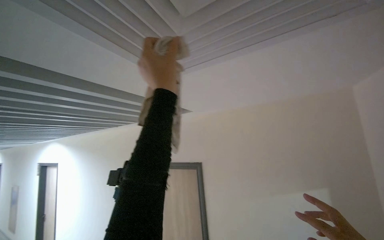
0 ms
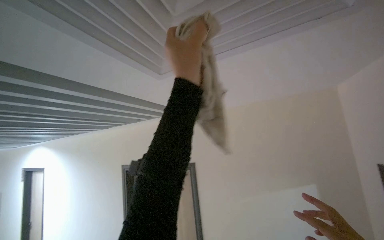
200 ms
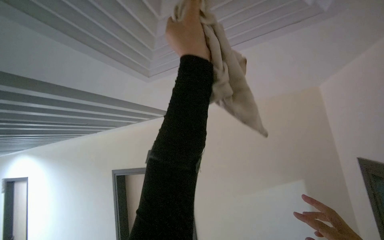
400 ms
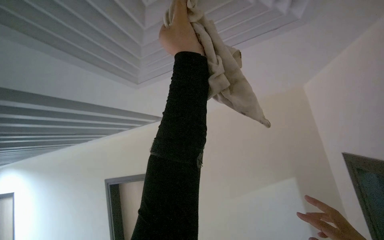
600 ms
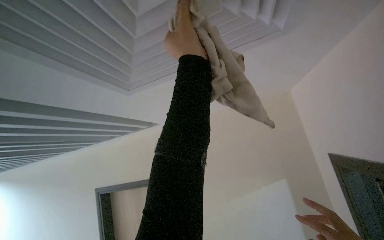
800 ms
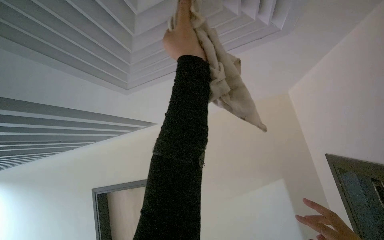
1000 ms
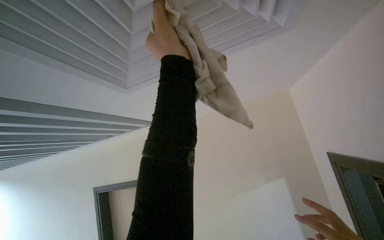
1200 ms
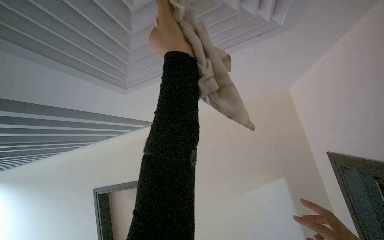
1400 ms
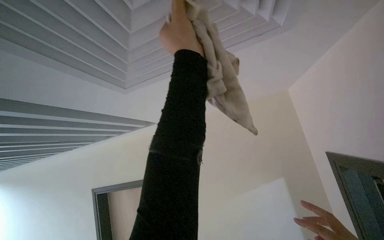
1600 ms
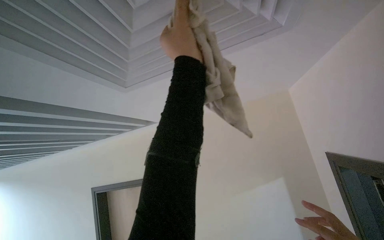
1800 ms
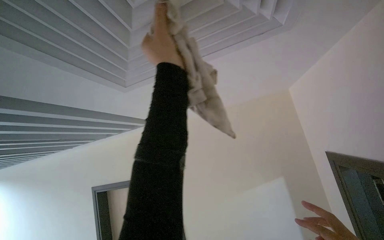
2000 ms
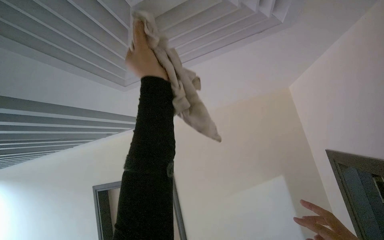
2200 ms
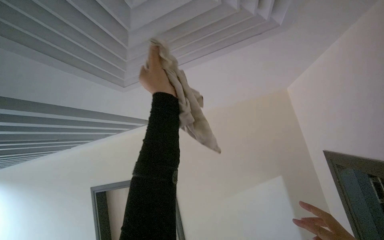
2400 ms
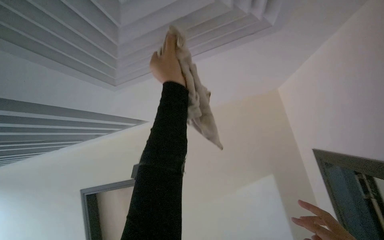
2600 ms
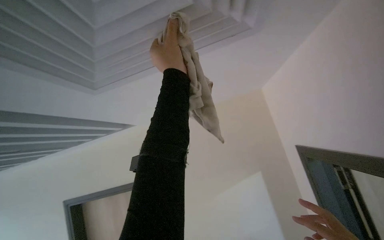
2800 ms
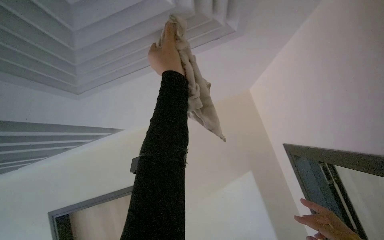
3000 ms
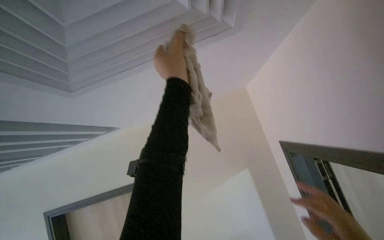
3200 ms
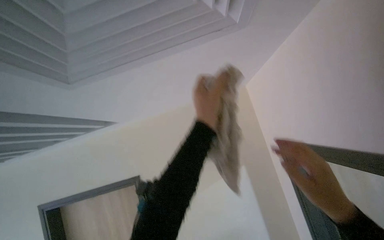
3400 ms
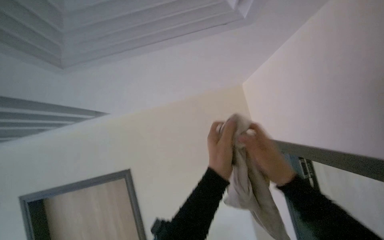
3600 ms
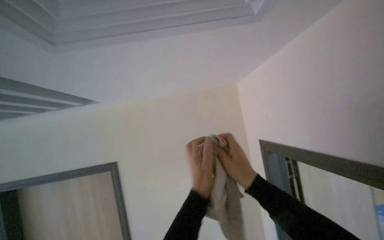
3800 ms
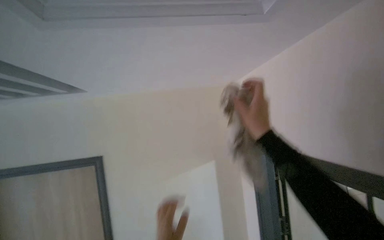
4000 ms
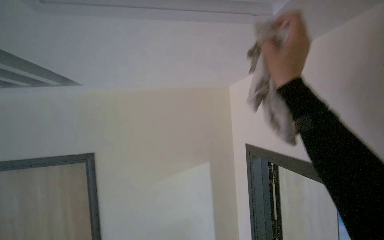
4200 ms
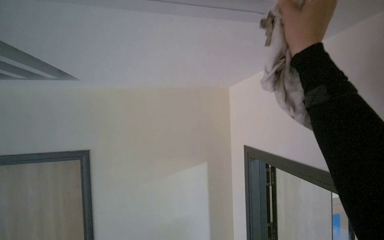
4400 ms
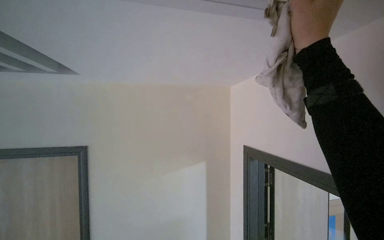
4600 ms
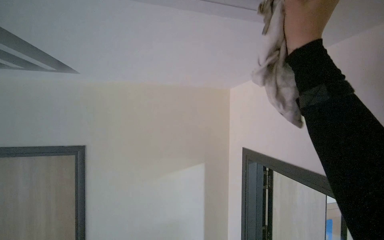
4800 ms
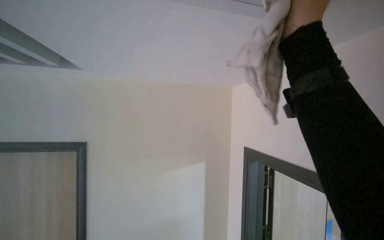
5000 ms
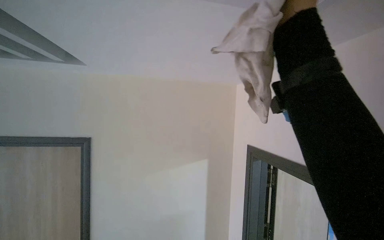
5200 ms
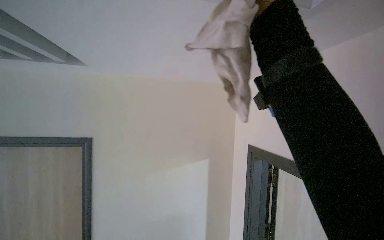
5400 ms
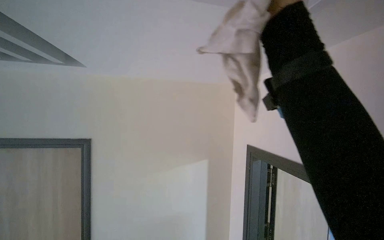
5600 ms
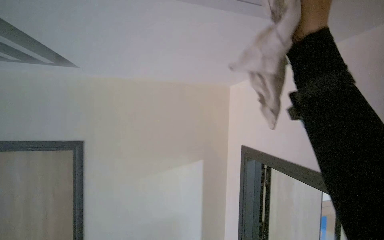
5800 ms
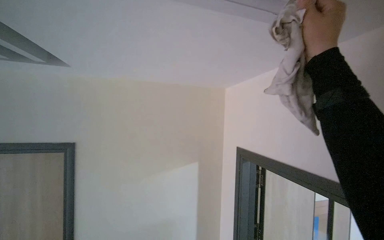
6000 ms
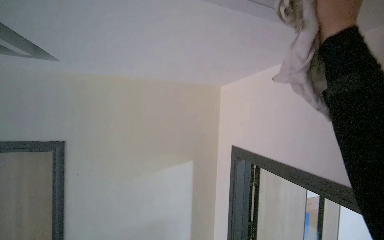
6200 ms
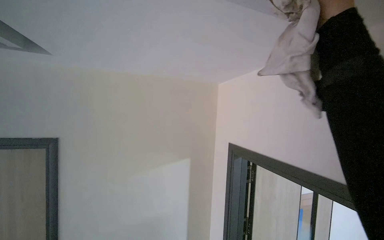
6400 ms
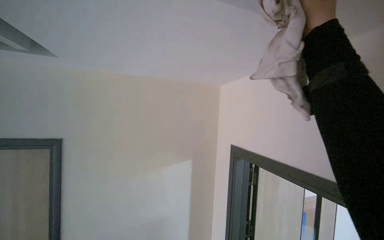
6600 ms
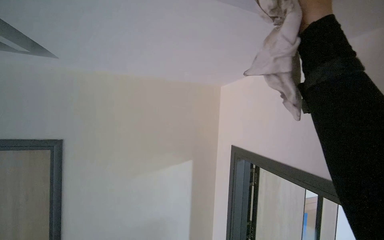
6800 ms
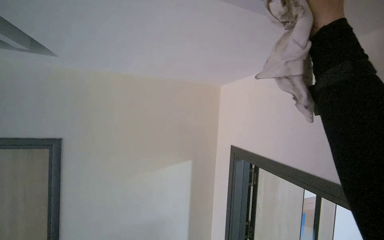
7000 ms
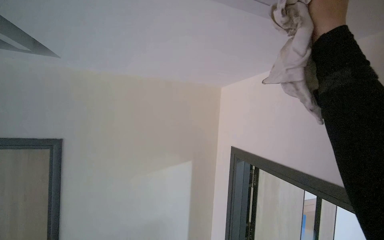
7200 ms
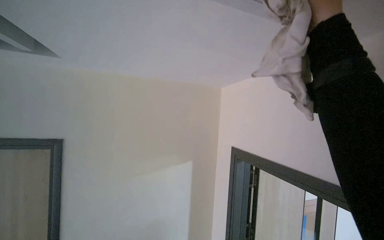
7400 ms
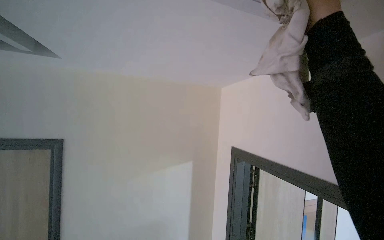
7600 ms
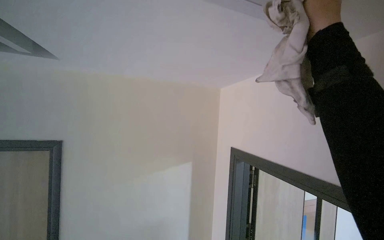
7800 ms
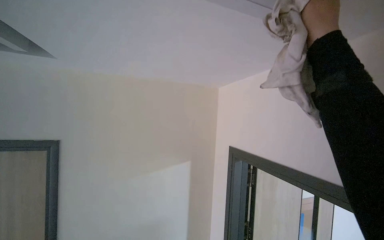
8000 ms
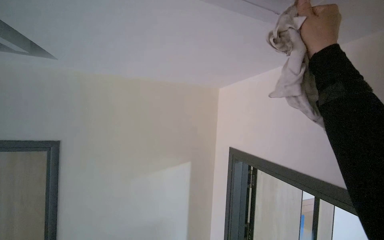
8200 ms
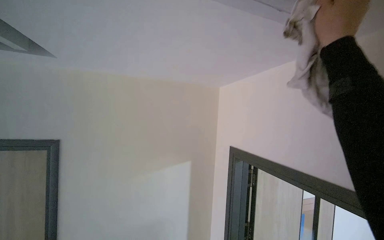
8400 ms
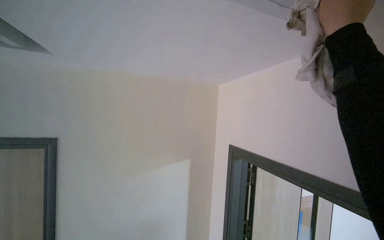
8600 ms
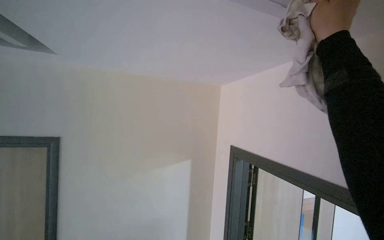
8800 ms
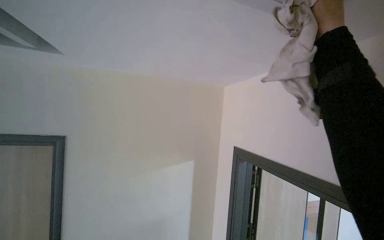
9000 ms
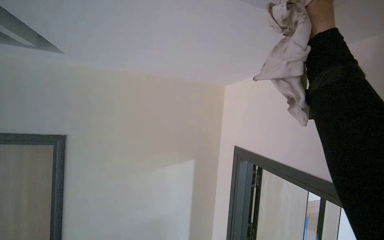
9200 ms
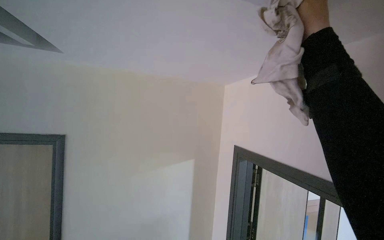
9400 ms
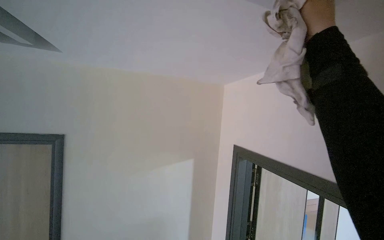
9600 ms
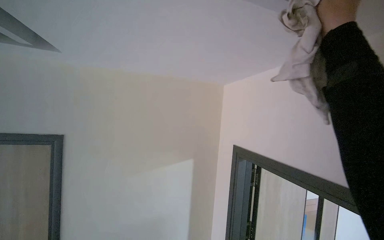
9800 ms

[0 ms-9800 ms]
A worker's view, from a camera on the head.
Job: wiping surfaces.
The whole recording: Wiping ceiling vents. The worker wipes multiple ceiling vents with a cloth.
2800 ms to 4200 ms: The camera sweeps to the right, by roughly 20 degrees.
4200 ms to 5600 ms: The right hand travels to the right and up the picture by about 15 cm.
7000 ms to 8400 ms: The right hand moves down the picture, roughly 10 cm.

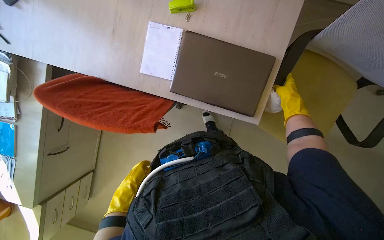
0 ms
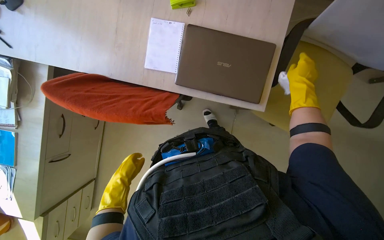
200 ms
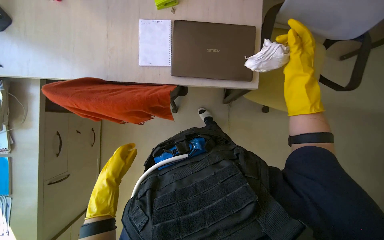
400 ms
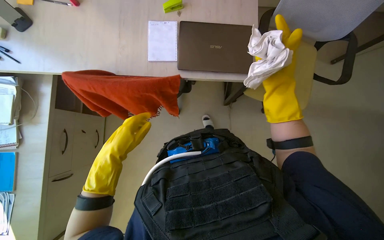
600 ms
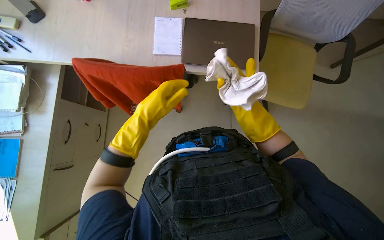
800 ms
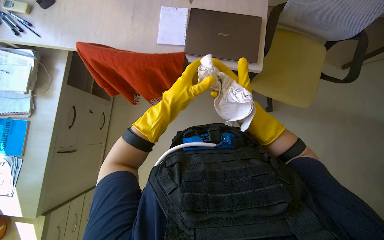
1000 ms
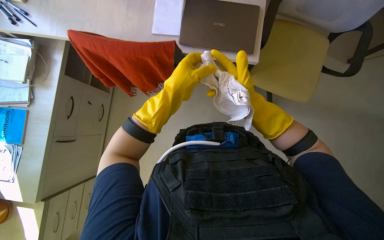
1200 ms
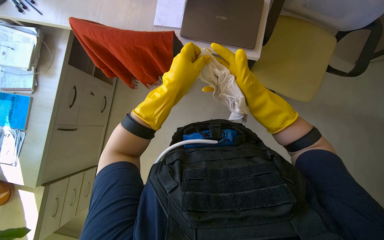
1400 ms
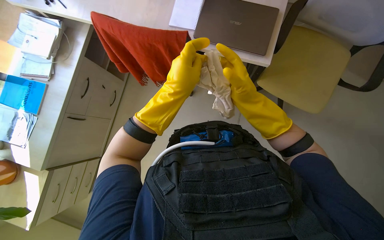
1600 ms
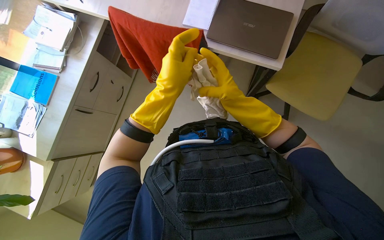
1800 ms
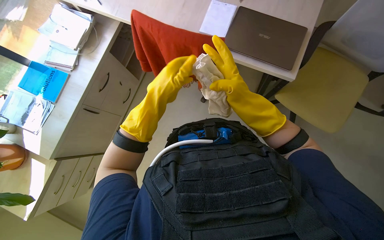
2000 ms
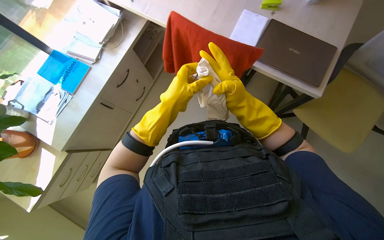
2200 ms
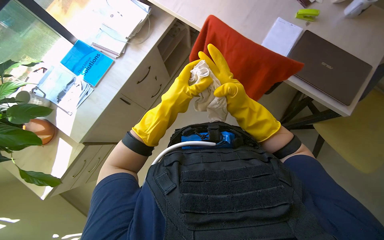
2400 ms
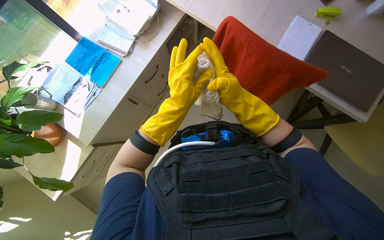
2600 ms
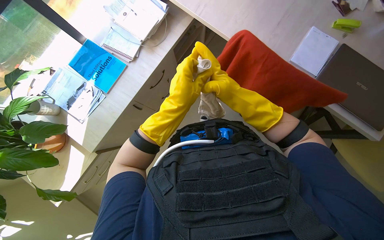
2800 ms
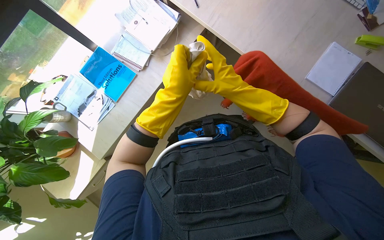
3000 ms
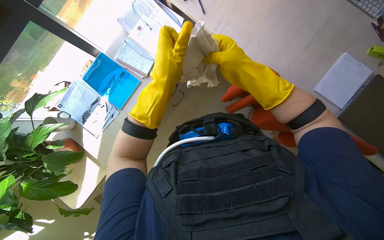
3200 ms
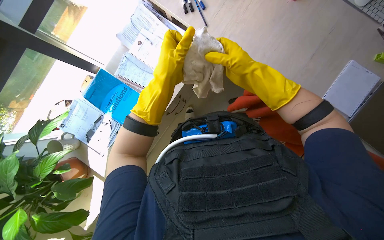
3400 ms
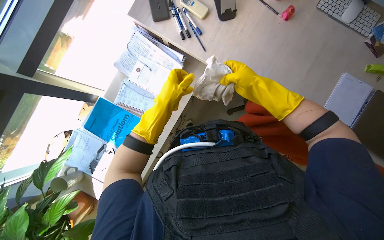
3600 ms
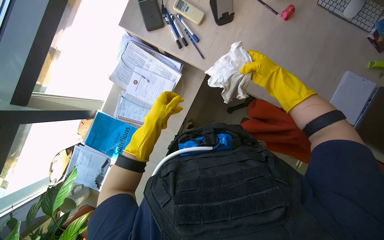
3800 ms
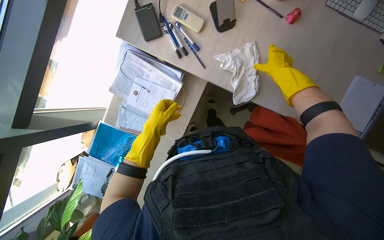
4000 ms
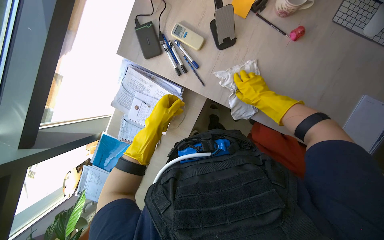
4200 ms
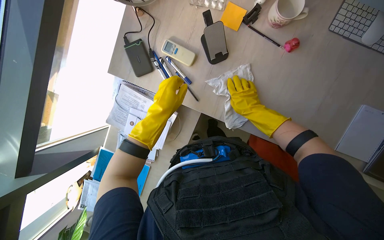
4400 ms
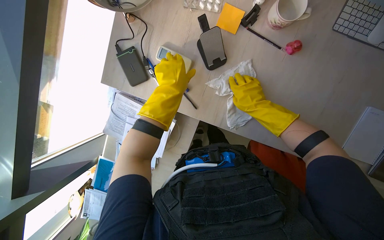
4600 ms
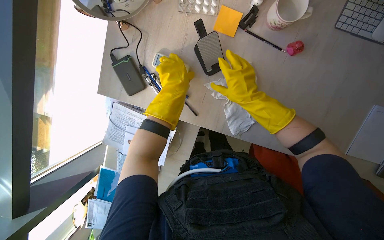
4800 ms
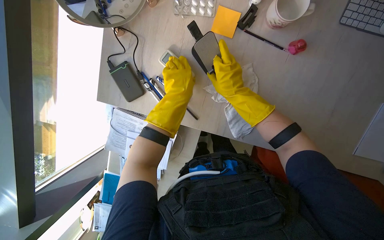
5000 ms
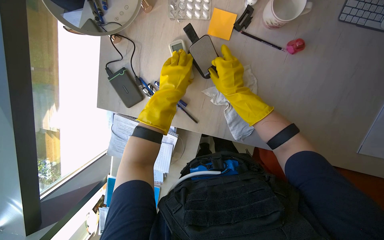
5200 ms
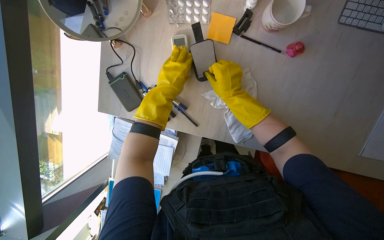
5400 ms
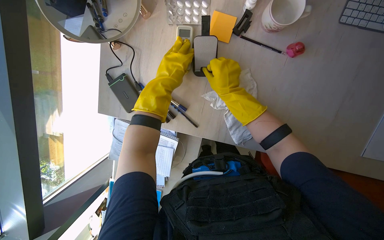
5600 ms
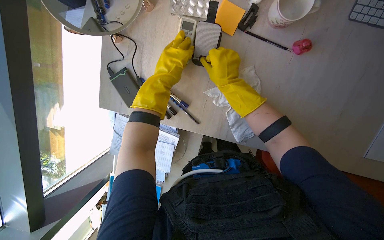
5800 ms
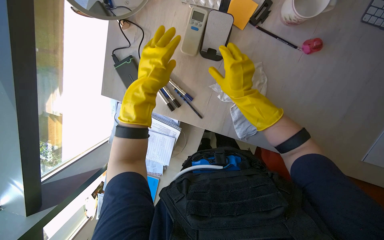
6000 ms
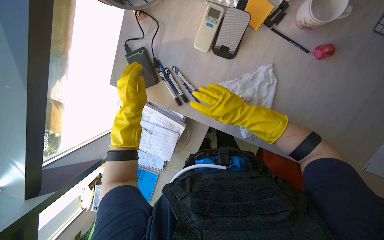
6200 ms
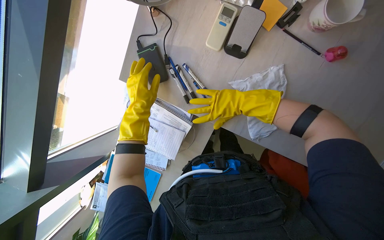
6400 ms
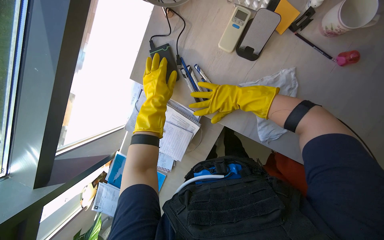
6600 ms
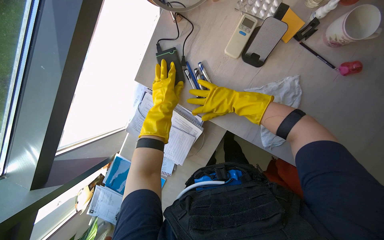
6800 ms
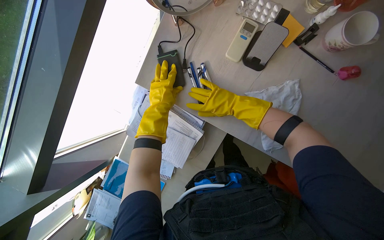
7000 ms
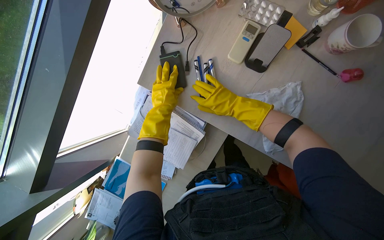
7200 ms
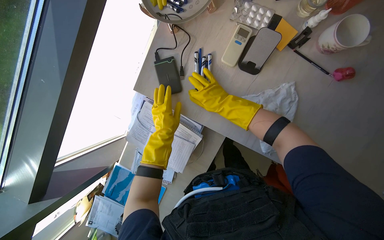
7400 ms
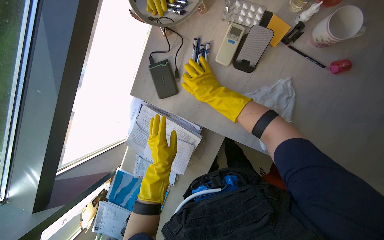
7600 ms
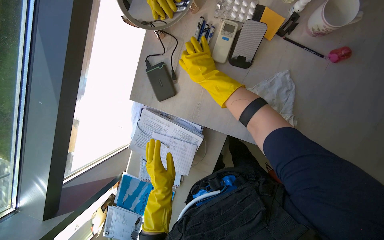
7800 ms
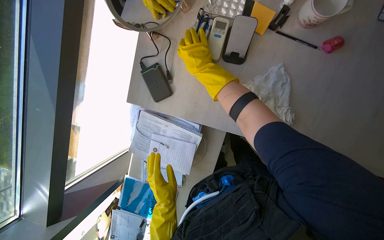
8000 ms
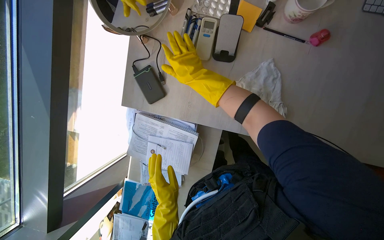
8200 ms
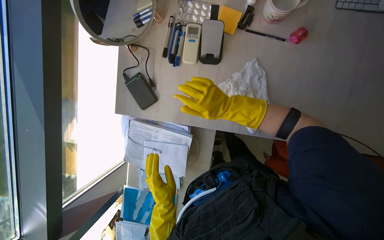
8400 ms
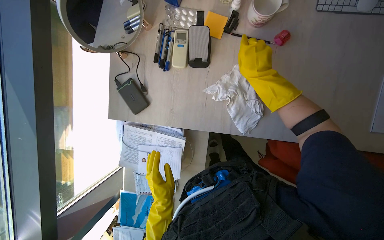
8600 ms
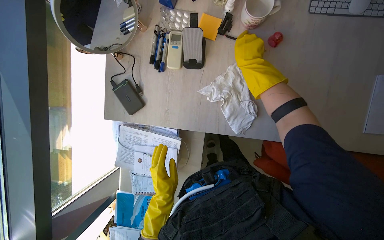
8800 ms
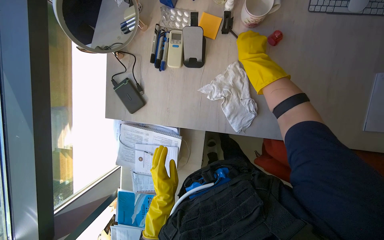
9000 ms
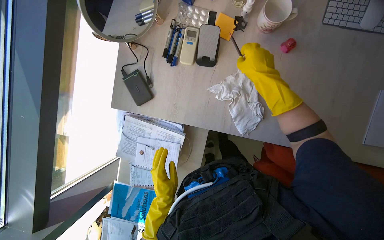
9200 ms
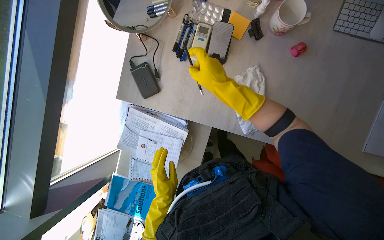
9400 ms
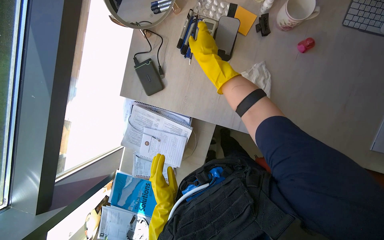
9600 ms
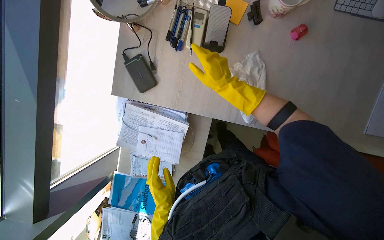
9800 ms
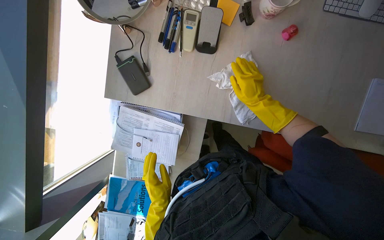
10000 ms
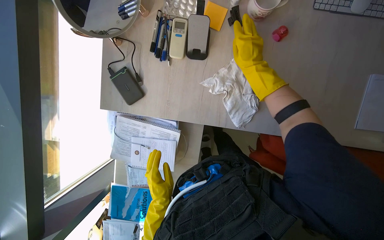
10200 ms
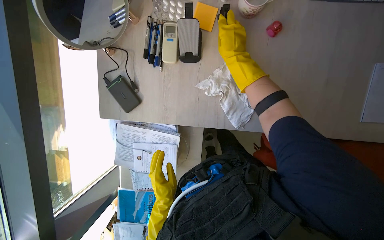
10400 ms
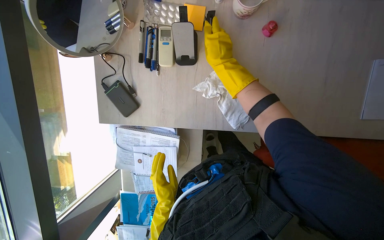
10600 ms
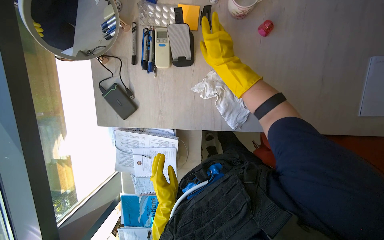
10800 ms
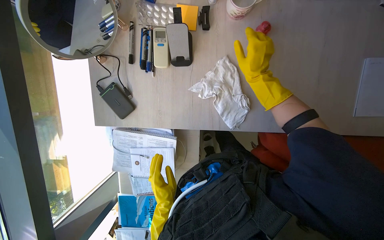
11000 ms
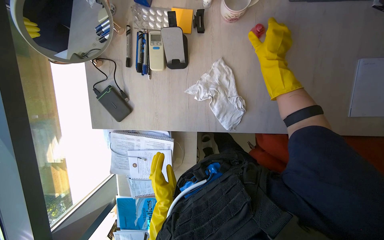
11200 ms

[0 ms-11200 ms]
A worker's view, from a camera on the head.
Job: wiping surfaces.
The whole recording: Wiping office desk surface. The worker wipes the office desk surface, moving various items to clean underneath.
0 ms to 1600 ms: The left hand moves nearer to the camera and up the picture, some 20 cm.
1600 ms to 3200 ms: The wearer moves some 60 cm.
3200 ms to 4800 ms: The head travels approximately 60 cm.
4800 ms to 6400 ms: The left hand is displaced to the left and down the picture by some 20 cm.
6400 ms to 8000 ms: The left hand goes about 30 cm down the picture; the right hand moves up the picture and to the left, about 15 cm.
8000 ms to 9600 ms: The right hand goes to the right and returns, some 25 cm each way.
9600 ms to 11200 ms: The right hand is displaced to the right by some 30 cm.
